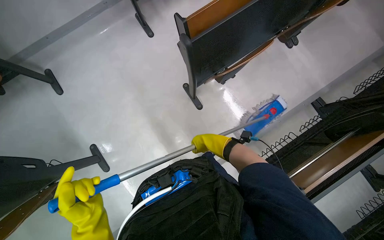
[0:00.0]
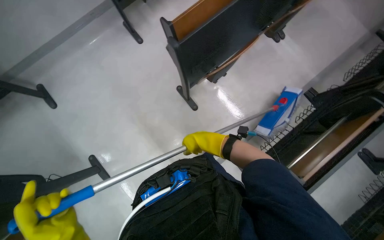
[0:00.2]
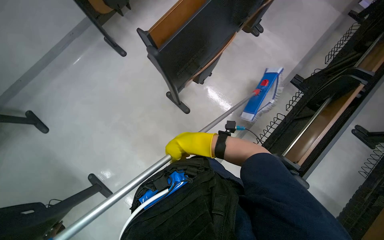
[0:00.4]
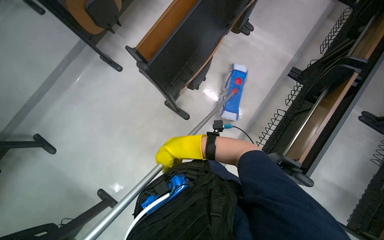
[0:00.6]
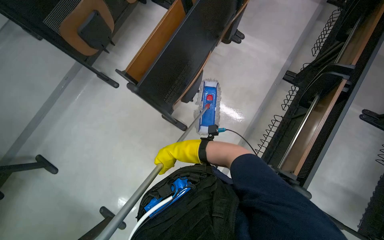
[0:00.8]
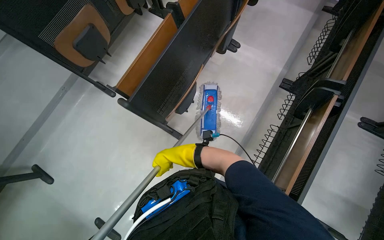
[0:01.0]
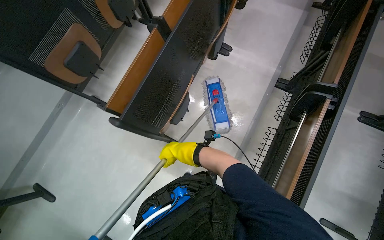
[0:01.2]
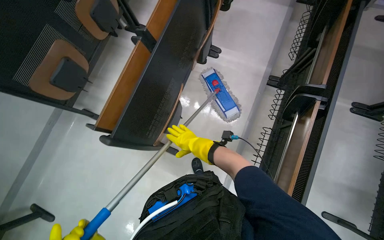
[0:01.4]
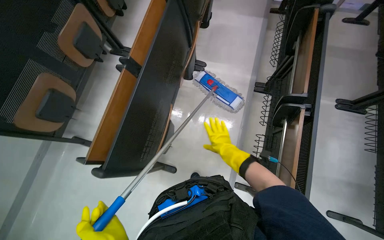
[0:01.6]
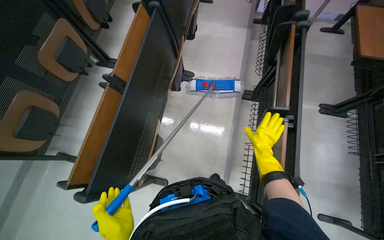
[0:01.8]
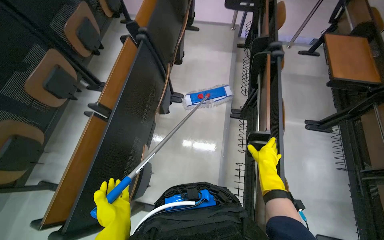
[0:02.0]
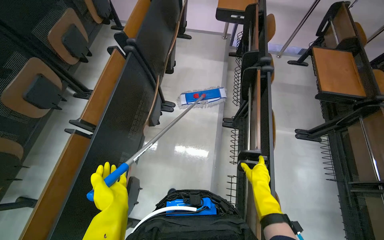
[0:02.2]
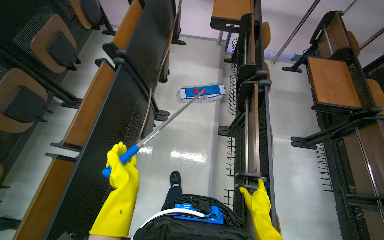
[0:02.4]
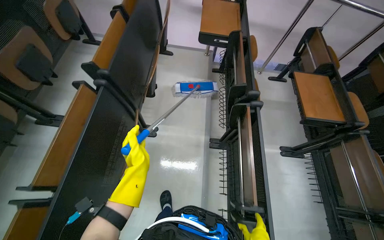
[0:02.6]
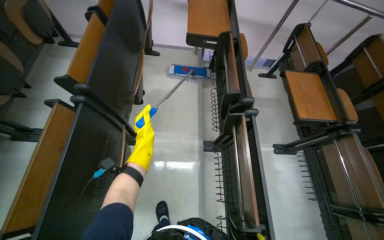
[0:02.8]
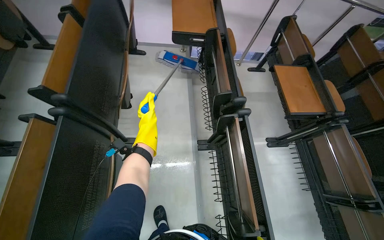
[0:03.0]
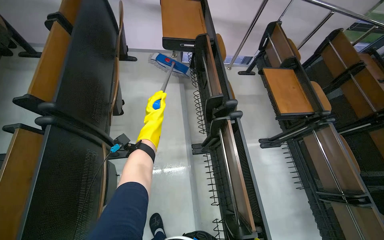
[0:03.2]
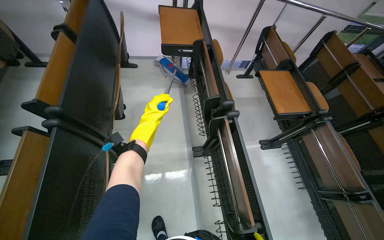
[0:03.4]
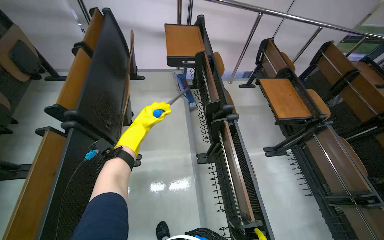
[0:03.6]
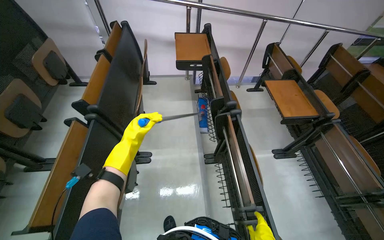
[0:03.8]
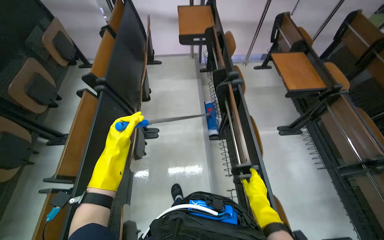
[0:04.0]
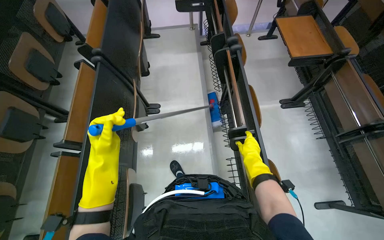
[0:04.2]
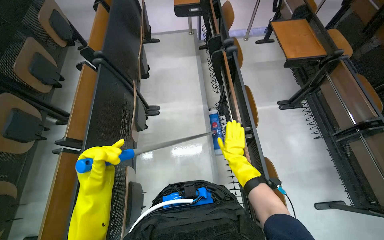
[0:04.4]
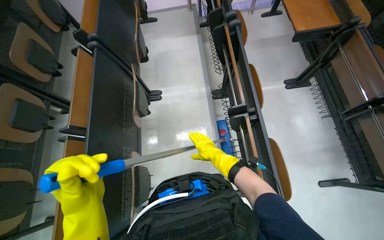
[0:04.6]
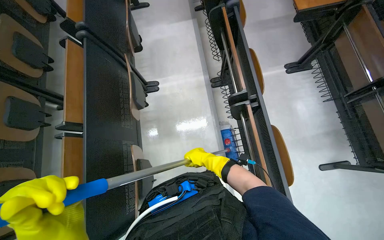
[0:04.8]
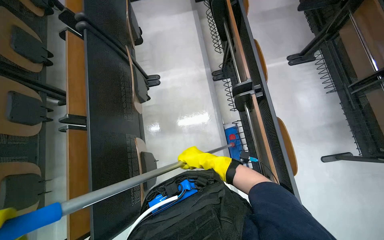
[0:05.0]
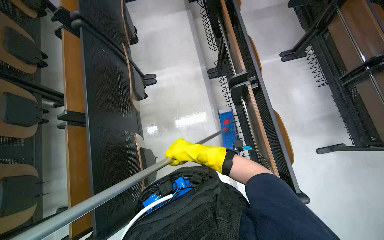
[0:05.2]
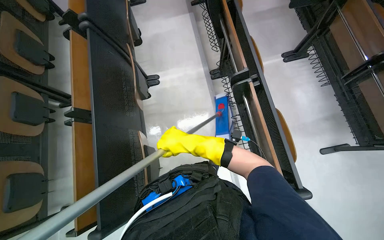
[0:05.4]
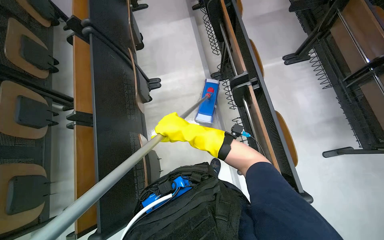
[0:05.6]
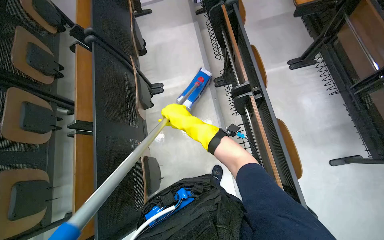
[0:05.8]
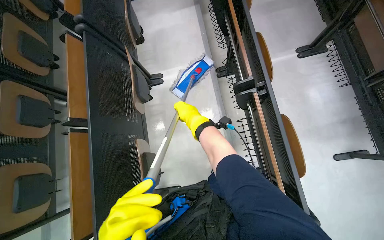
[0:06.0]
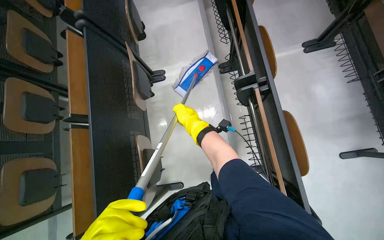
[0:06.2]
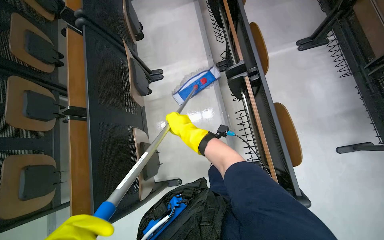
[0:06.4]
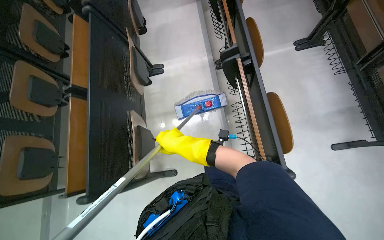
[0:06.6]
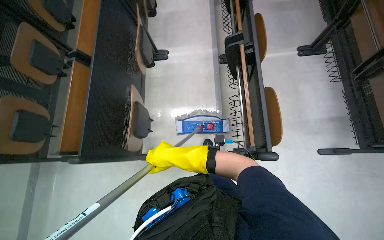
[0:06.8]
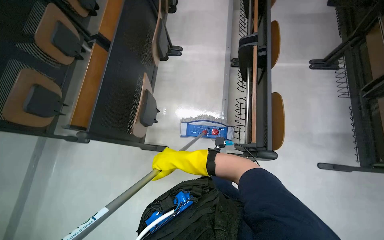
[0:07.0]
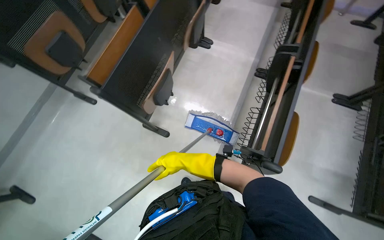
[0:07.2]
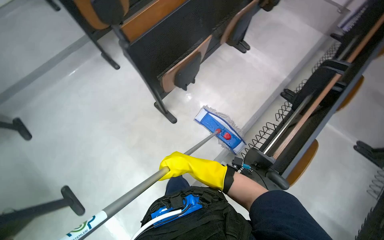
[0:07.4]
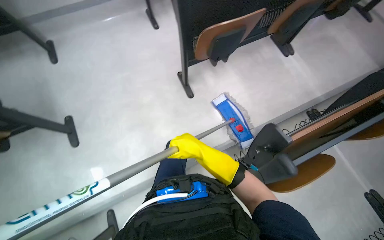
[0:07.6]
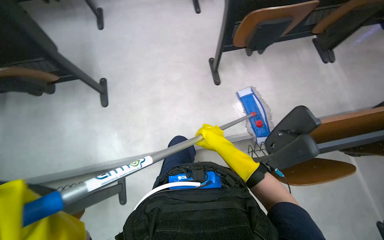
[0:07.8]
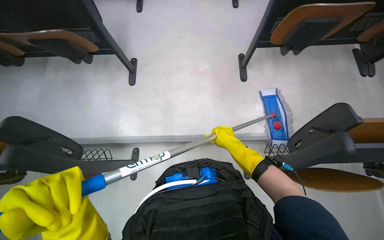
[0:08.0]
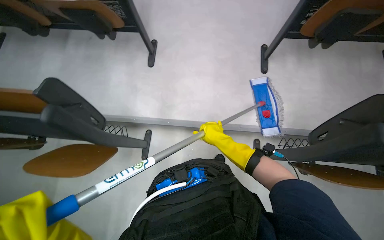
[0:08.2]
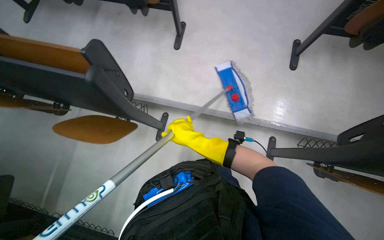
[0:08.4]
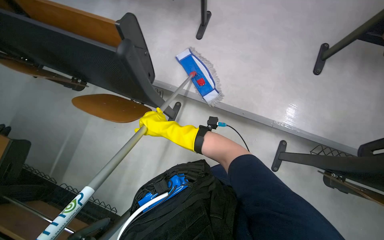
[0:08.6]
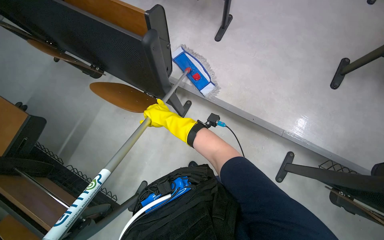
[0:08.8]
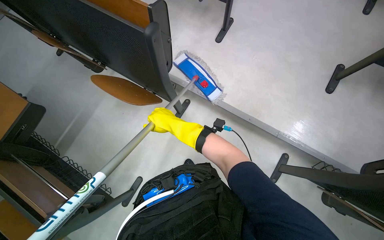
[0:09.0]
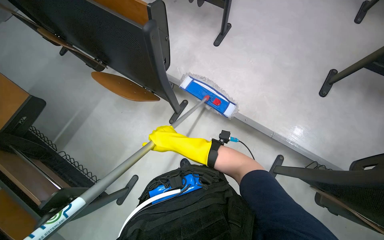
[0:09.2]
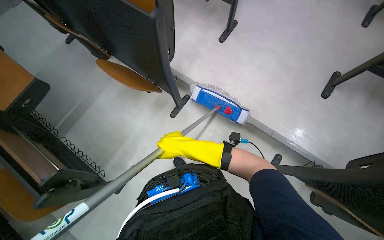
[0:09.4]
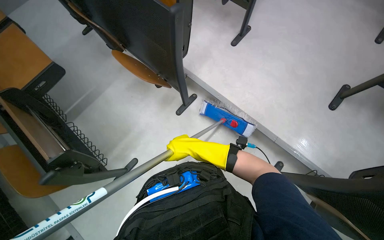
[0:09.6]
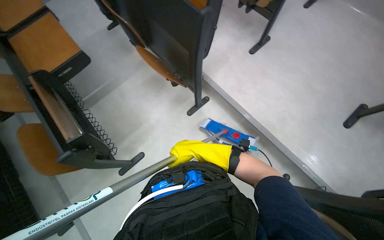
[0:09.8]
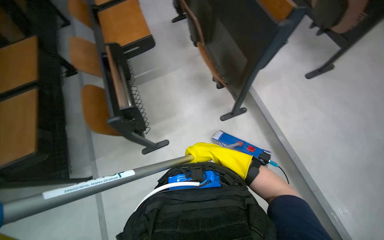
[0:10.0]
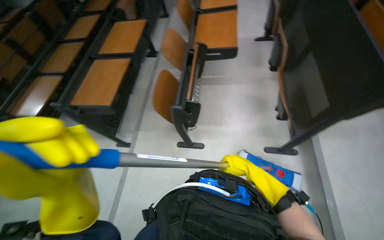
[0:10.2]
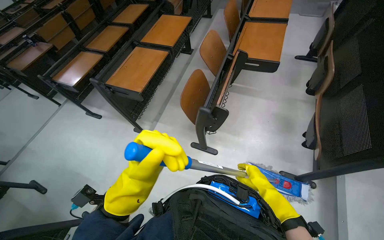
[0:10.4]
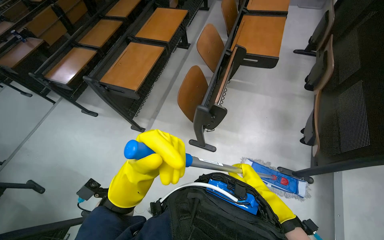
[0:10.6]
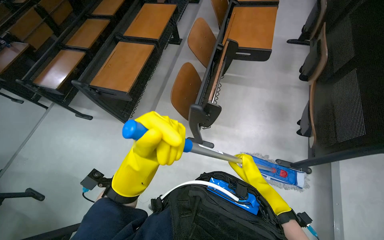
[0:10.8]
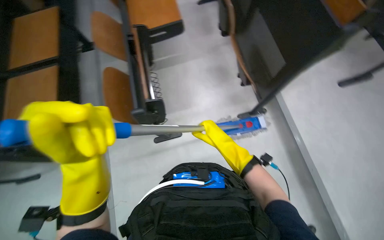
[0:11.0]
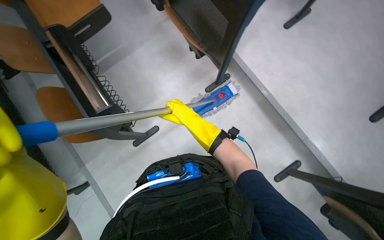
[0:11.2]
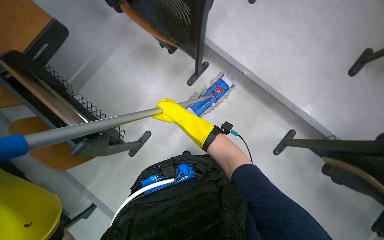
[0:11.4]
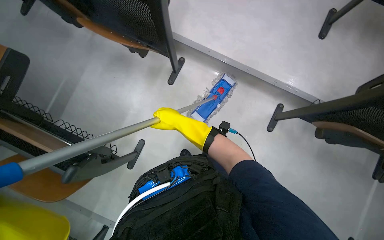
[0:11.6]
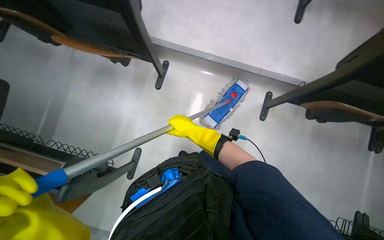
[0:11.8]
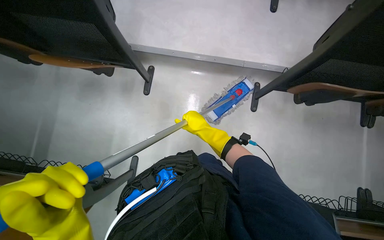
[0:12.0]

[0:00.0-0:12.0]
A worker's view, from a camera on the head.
Job: mopping floor.
The whole recording: Mopping lecture hall floor. The worker mops the floor in the lecture hall, moving between rows of desks.
0:00.0 to 0:01.6: The head travels about 40 cm. The scene rotates counterclockwise by roughly 40 degrees.
0:01.6 to 0:03.0: The head travels approximately 60 cm. The head turns to the right by some 25 degrees.
0:03.0 to 0:04.4: The wearer moves some 50 cm.
0:04.4 to 0:06.0: The view tilts about 15 degrees downward. The right hand travels to the left by roughly 20 cm.
0:06.0 to 0:07.6: The head travels roughly 70 cm. The scene turns approximately 75 degrees clockwise in the picture.
0:07.6 to 0:09.0: The camera travels some 50 cm. Everything in view rotates roughly 30 degrees clockwise.
0:09.0 to 0:10.4: The head rotates about 80 degrees to the left.
0:10.4 to 0:12.0: The wearer looks about 105 degrees further to the right. The camera pitches downward, by some 20 degrees.

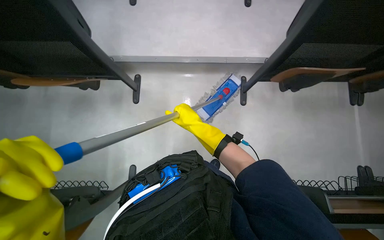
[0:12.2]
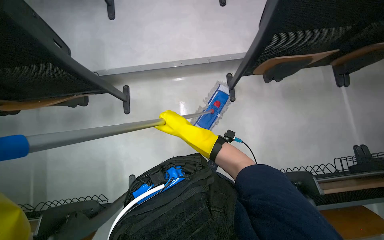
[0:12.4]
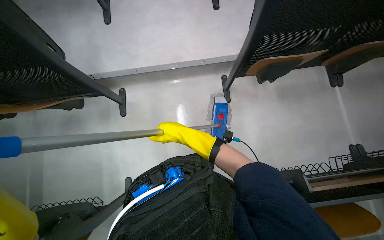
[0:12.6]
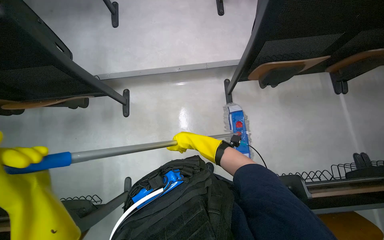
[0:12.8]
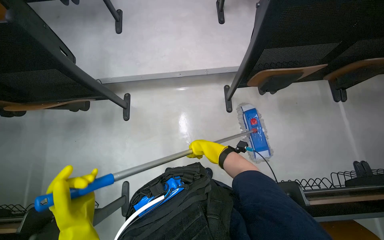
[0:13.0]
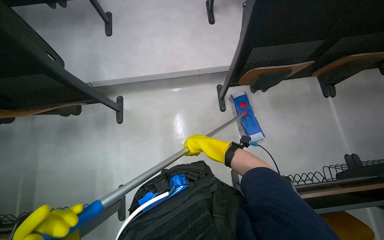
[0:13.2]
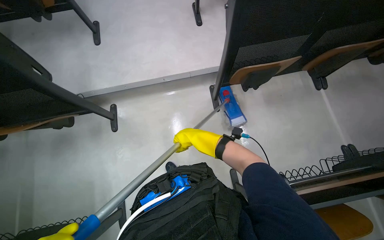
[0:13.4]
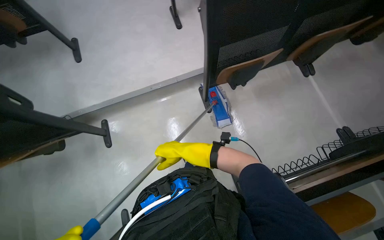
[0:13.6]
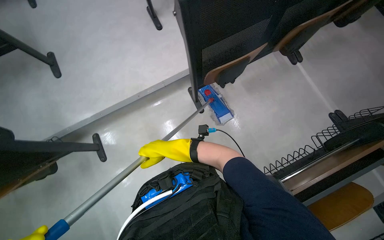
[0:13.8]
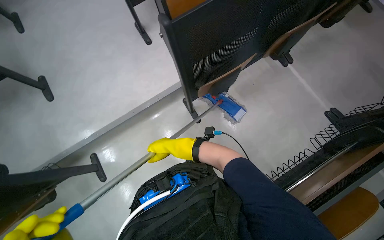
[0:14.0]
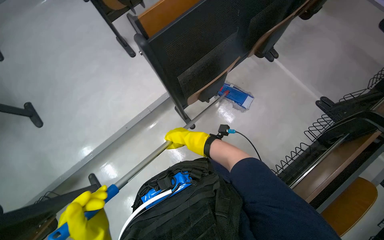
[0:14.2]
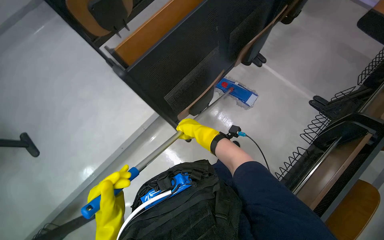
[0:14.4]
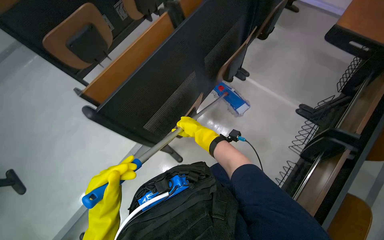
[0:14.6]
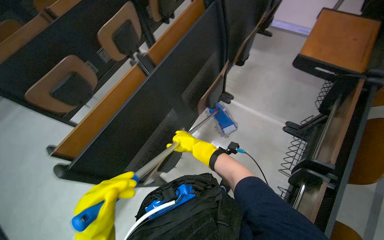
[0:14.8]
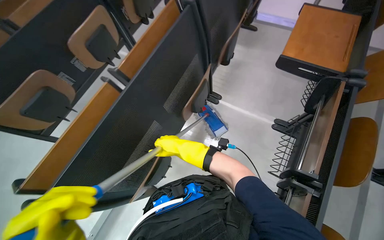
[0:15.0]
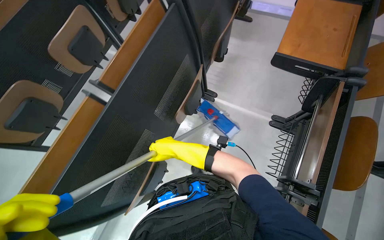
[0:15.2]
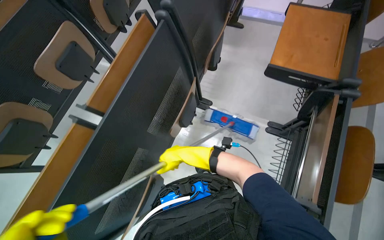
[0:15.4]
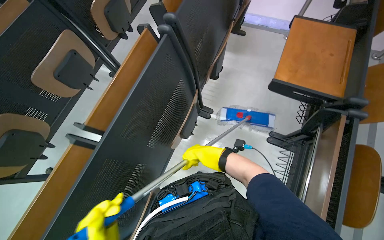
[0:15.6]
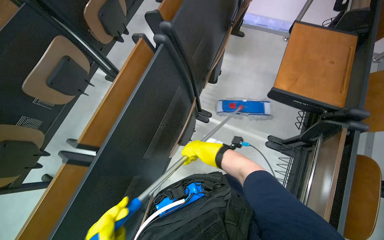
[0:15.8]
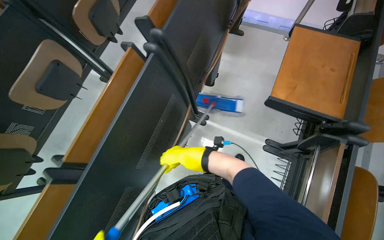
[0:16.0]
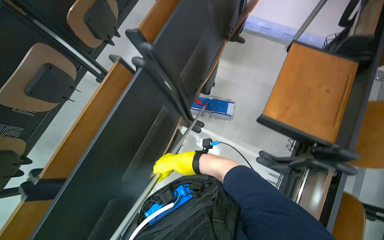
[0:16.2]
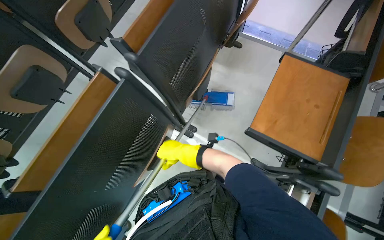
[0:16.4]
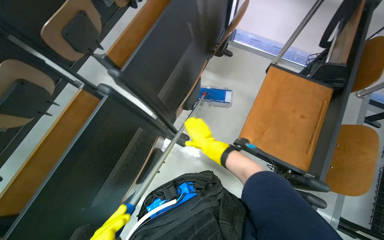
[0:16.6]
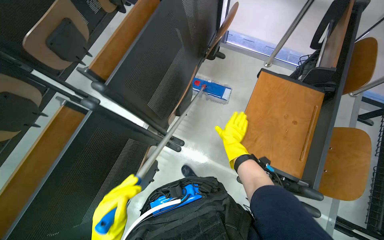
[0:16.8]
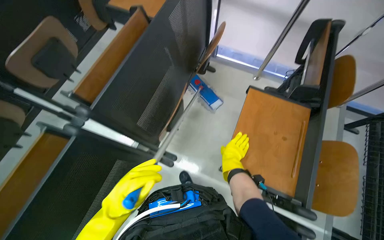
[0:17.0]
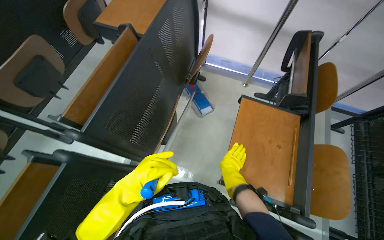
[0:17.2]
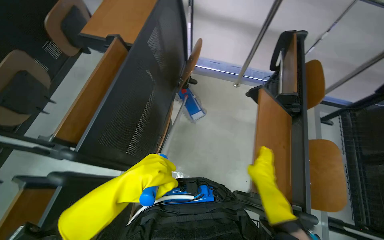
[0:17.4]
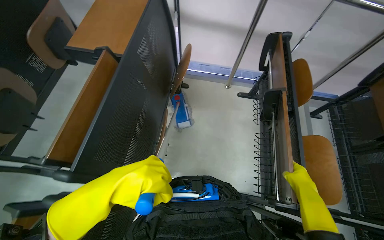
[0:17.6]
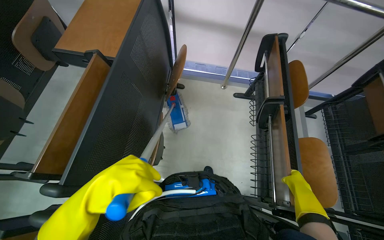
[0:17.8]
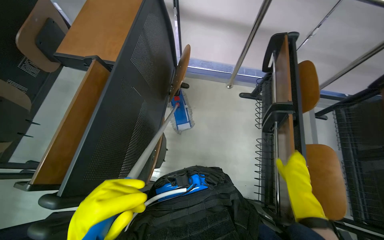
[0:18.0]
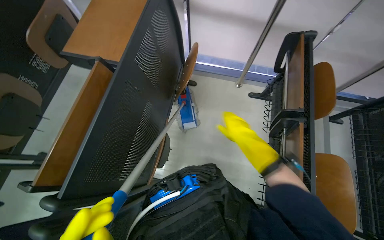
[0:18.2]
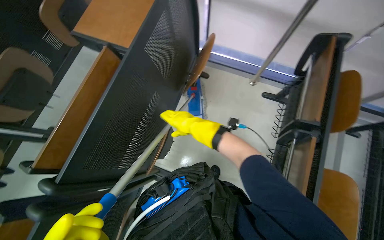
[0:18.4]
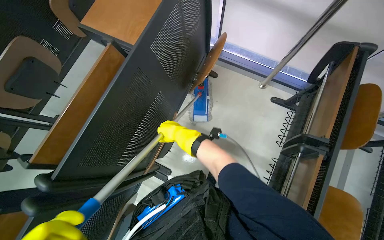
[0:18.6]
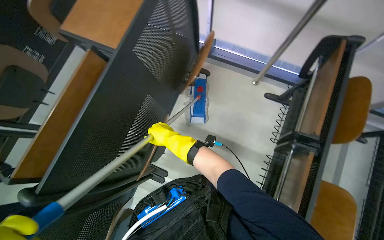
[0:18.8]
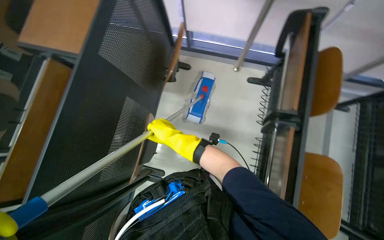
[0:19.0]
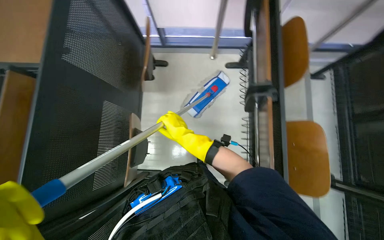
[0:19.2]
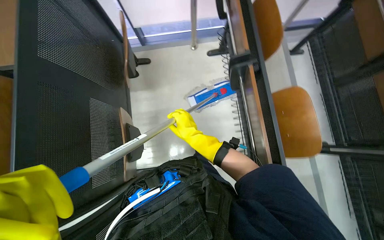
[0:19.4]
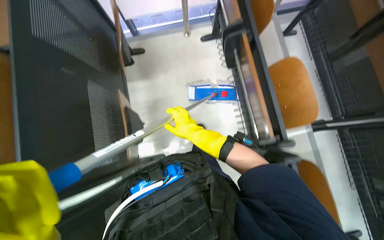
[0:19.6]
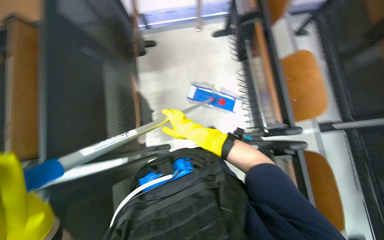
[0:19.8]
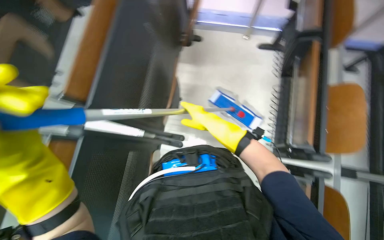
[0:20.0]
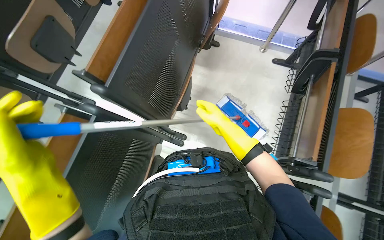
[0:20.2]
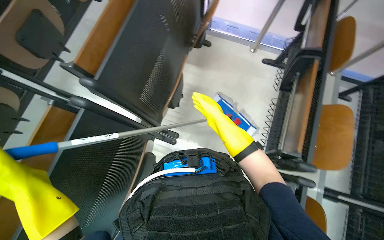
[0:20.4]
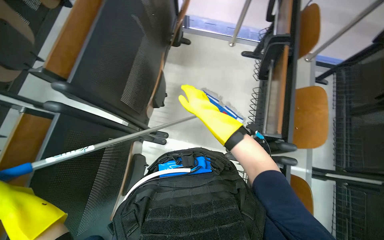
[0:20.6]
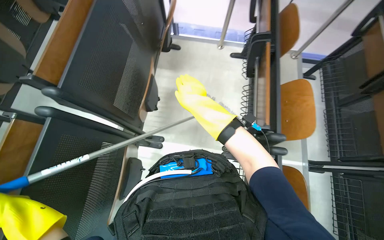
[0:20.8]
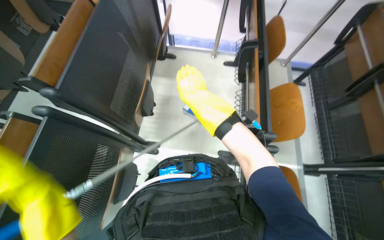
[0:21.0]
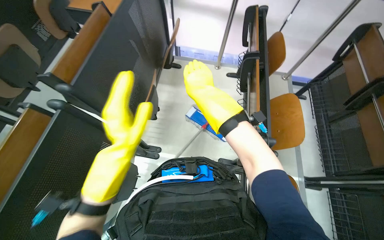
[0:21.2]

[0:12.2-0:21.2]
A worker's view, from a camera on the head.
Job: mopping floor.
The whole recording: Mopping lecture hall floor. The worker mops the floor in the lecture hall, moving between rows of desks.
0:12.2 to 0:13.8: Everything in view rotates some 30 degrees counterclockwise.
0:13.8 to 0:15.2: The head travels some 70 cm. The scene turns roughly 35 degrees counterclockwise in the picture.
0:15.2 to 0:16.6: The head travels some 60 cm.
0:16.6 to 0:18.2: The right hand heads to the right, covering approximately 20 cm.
0:19.8 to 0:21.2: The view tips upward by approximately 15 degrees.